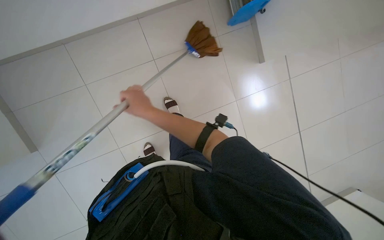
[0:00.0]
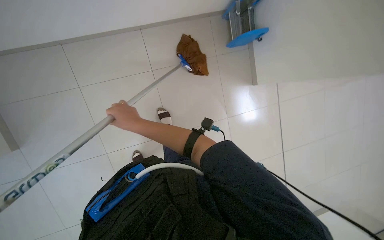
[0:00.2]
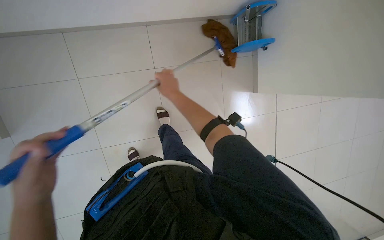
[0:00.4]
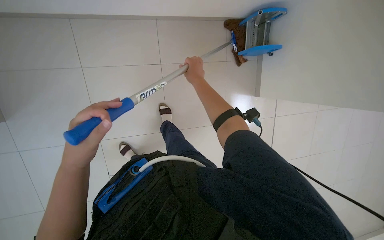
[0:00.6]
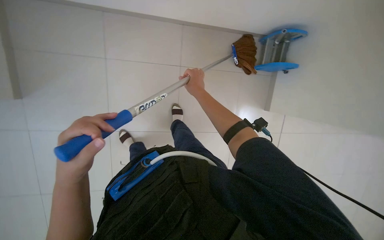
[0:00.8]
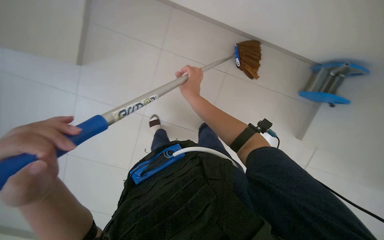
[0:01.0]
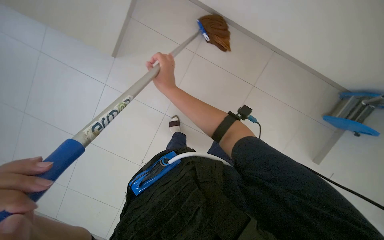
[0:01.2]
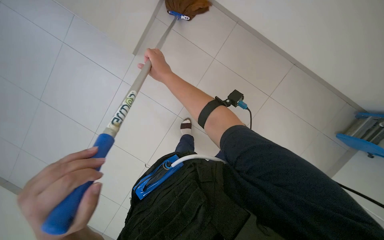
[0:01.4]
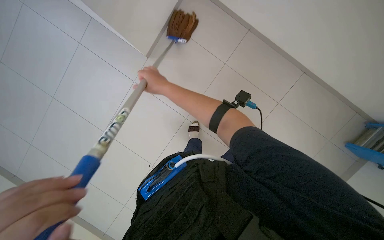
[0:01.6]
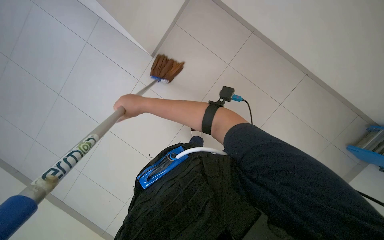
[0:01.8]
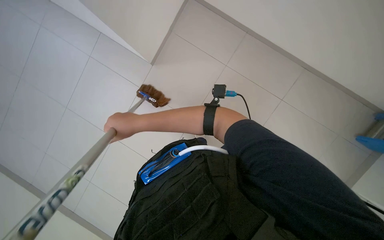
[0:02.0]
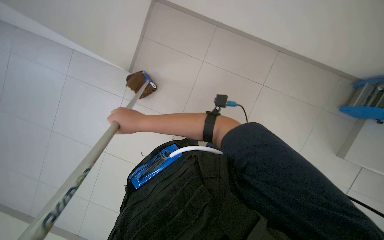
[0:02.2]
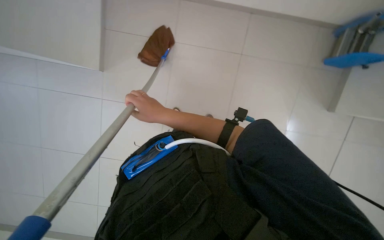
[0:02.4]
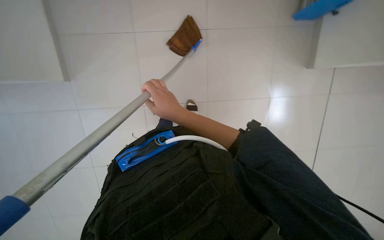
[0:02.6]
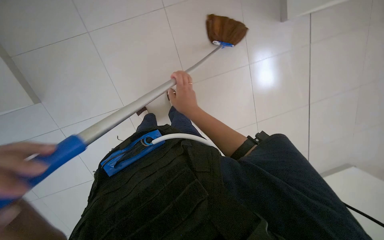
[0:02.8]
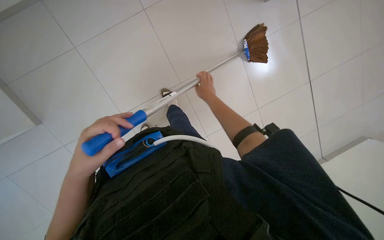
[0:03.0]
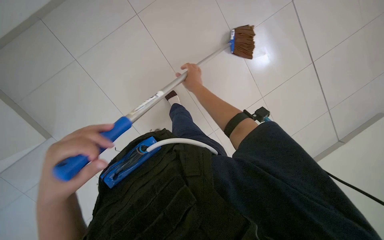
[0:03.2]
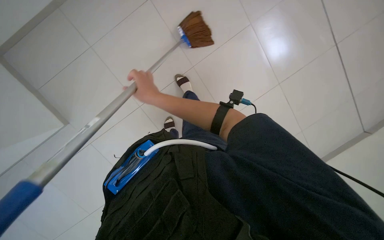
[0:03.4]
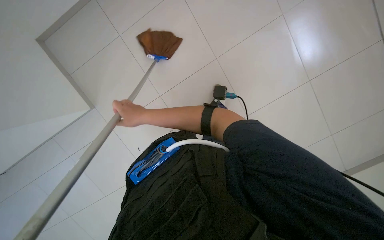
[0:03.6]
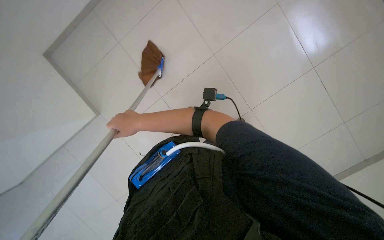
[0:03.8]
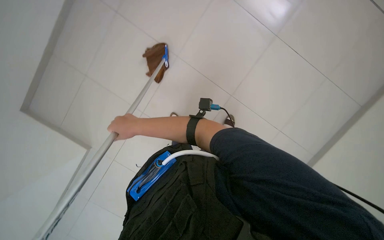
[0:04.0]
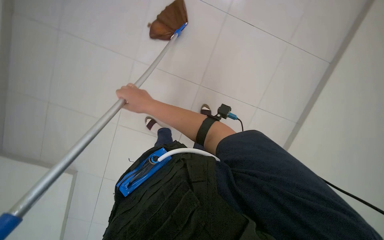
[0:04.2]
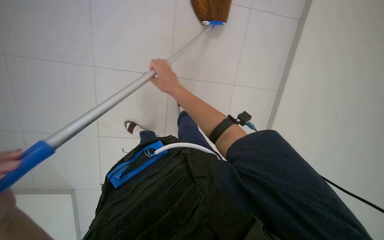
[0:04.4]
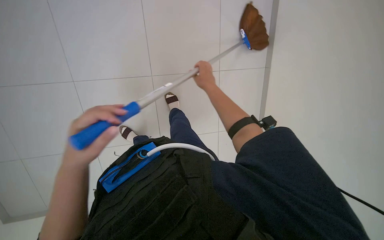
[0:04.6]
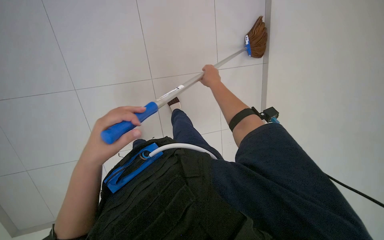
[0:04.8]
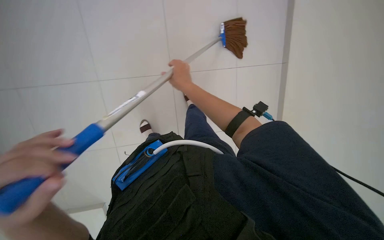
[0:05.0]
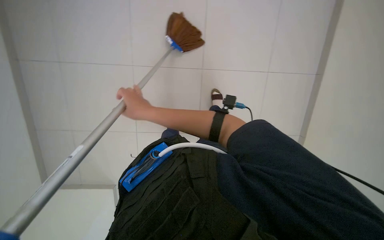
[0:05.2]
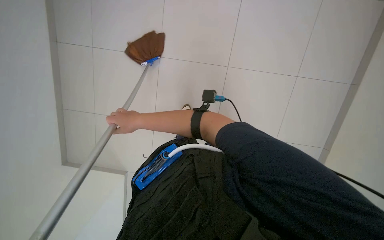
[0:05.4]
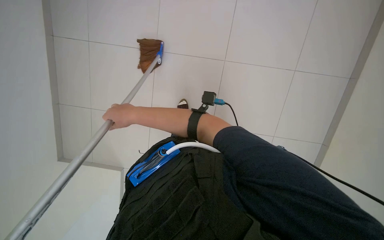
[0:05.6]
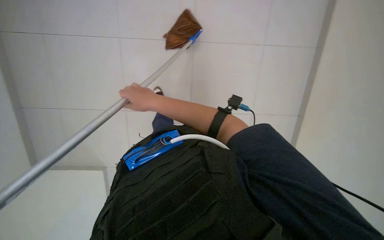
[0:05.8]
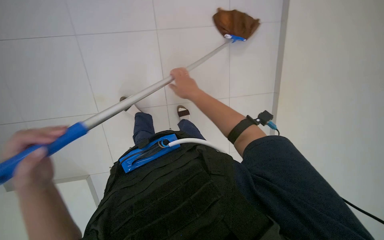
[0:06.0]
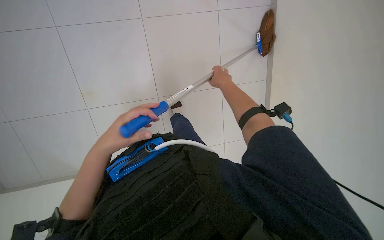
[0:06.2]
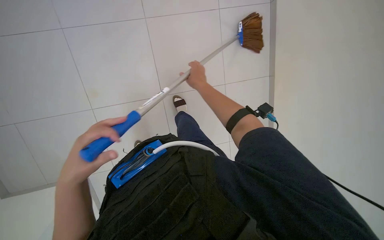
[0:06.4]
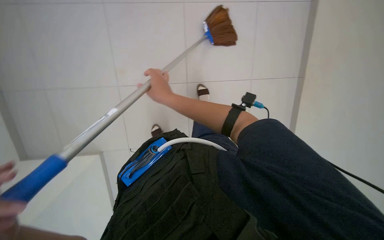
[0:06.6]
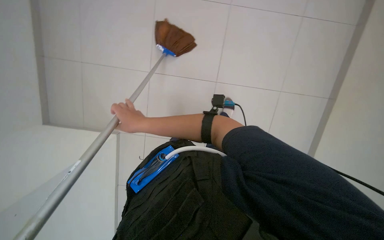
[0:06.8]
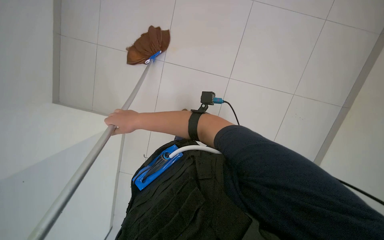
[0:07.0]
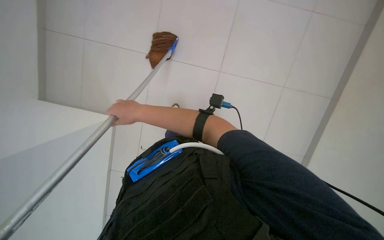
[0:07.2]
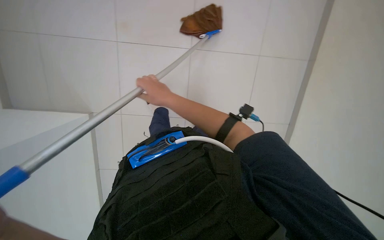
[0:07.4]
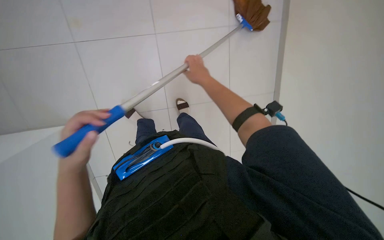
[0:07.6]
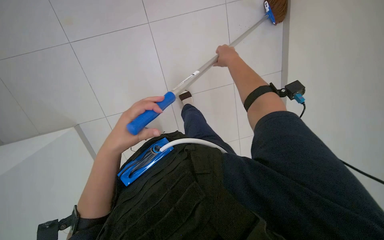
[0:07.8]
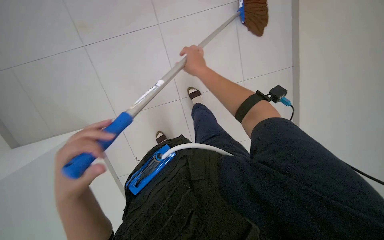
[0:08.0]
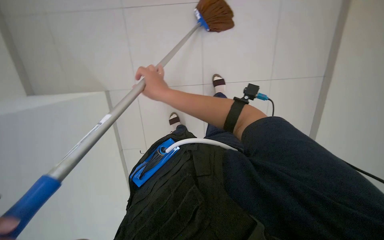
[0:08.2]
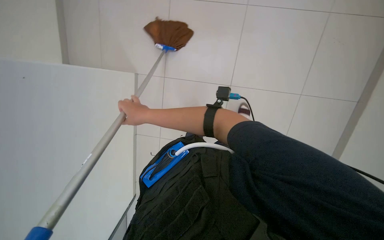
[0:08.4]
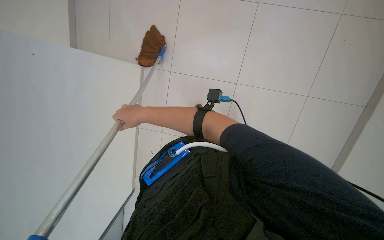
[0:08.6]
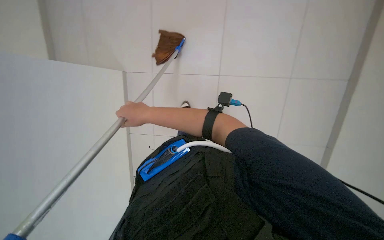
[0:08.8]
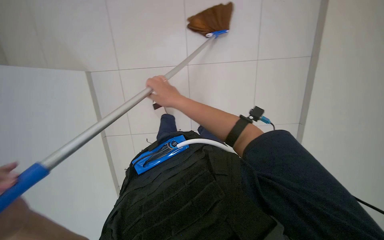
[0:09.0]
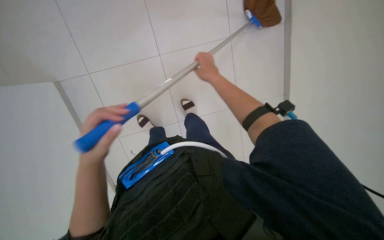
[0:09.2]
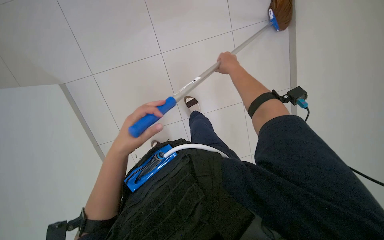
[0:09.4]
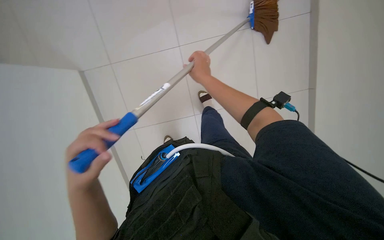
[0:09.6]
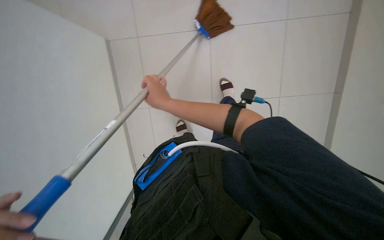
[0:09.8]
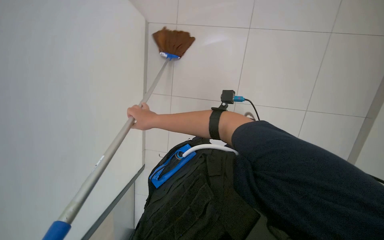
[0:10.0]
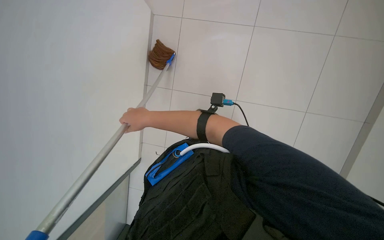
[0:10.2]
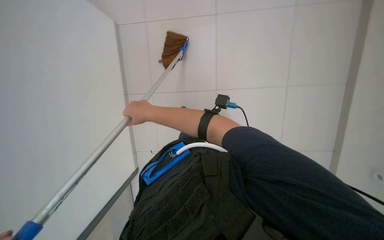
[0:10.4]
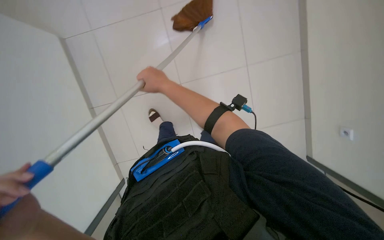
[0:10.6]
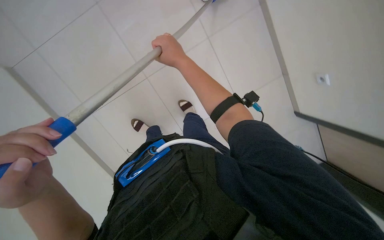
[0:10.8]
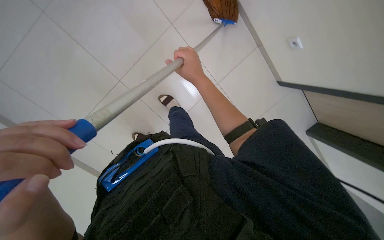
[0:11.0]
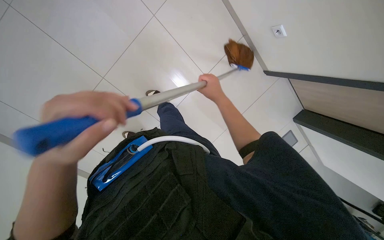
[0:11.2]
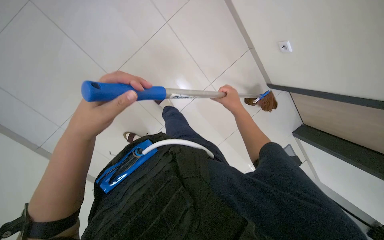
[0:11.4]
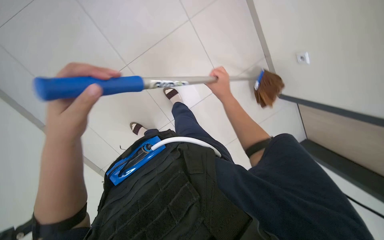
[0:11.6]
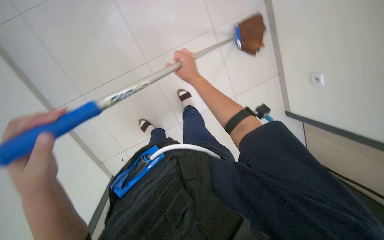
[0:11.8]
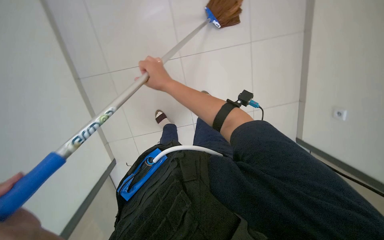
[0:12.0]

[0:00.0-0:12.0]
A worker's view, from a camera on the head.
Job: mopping floor.
The whole recording: Mopping office floor. The worker mops the office floor, moving chairs and wringing the mop as part of the cleaning process.
0:01.6 to 0:03.0: The right hand travels to the right and farther from the camera by approximately 25 cm.
0:03.0 to 0:04.4: The right hand travels nearer to the camera and to the left by roughly 15 cm.
0:04.4 to 0:06.0: The right hand goes left and right, about 25 cm each way, reversing 2 times.
0:06.0 to 0:07.6: The head rotates roughly 30 degrees to the right.
0:07.6 to 0:09.0: The view pans to the left by some 20 degrees. The camera pitches downward, by approximately 15 degrees. The right hand goes left and right, about 25 cm each way, reversing 2 times.
0:09.0 to 0:10.4: The right hand goes to the right and returns, about 15 cm each way.
0:10.4 to 0:12.0: The right hand travels up the picture by some 10 cm, and reaches approximately 35 cm to the right, then returns.

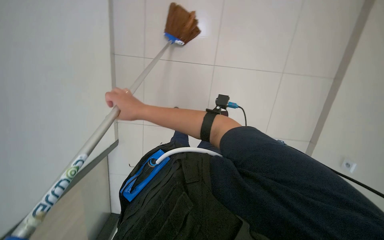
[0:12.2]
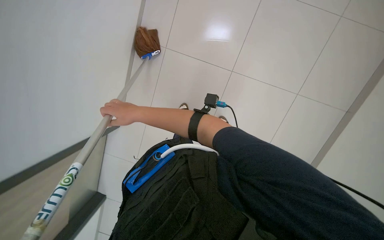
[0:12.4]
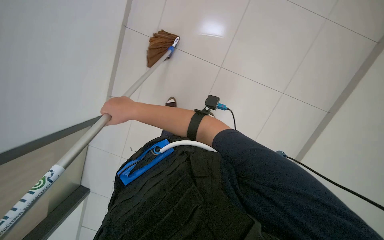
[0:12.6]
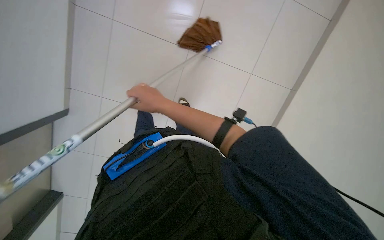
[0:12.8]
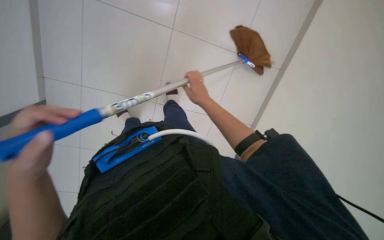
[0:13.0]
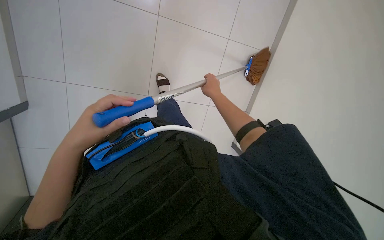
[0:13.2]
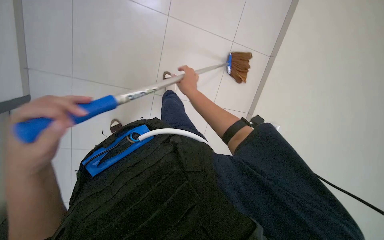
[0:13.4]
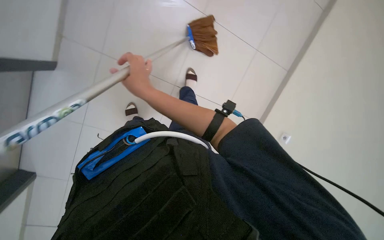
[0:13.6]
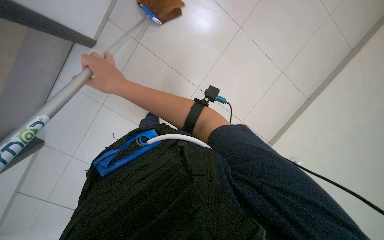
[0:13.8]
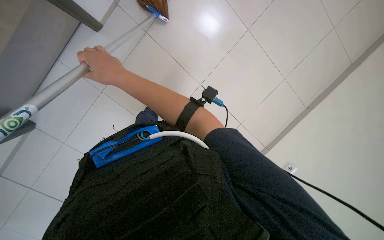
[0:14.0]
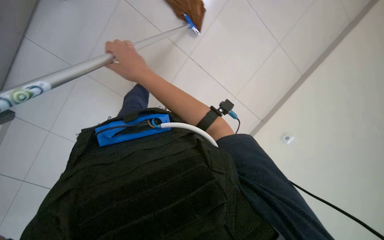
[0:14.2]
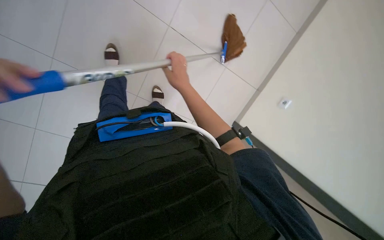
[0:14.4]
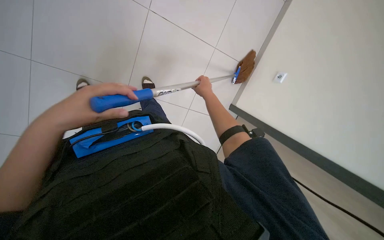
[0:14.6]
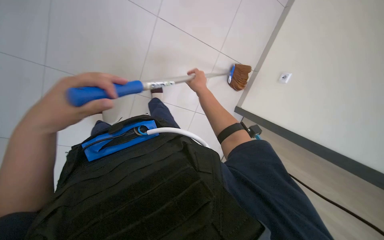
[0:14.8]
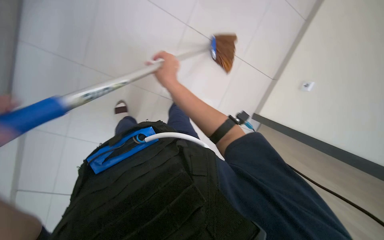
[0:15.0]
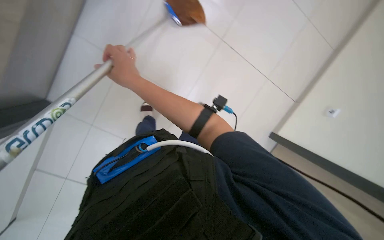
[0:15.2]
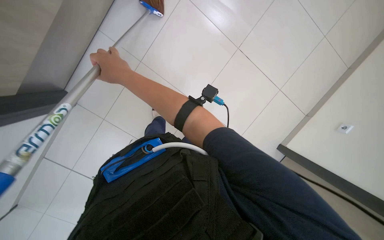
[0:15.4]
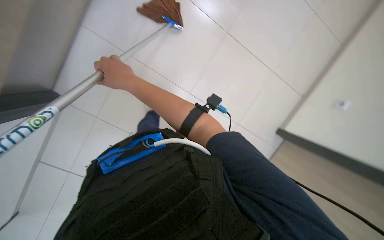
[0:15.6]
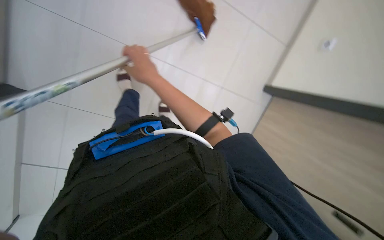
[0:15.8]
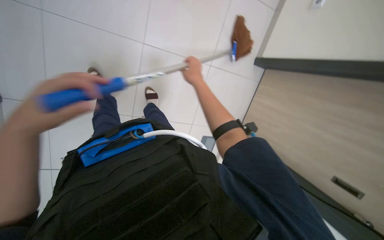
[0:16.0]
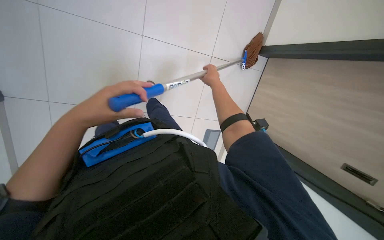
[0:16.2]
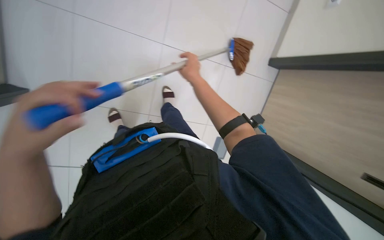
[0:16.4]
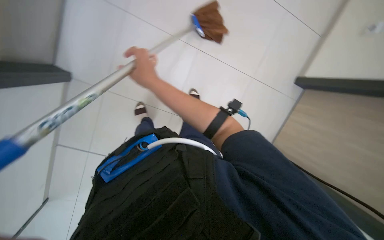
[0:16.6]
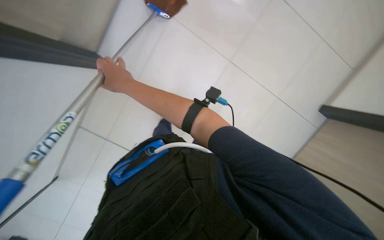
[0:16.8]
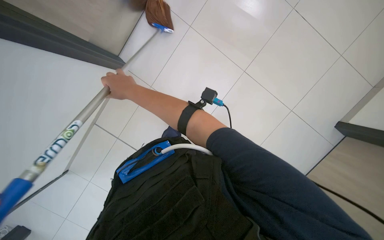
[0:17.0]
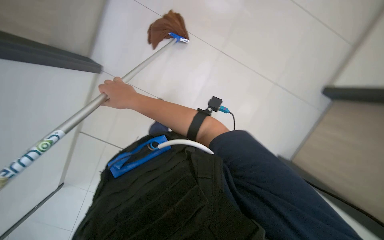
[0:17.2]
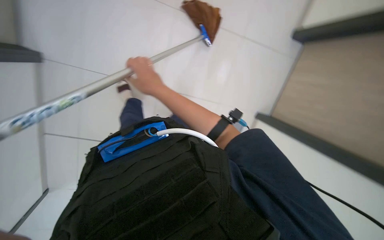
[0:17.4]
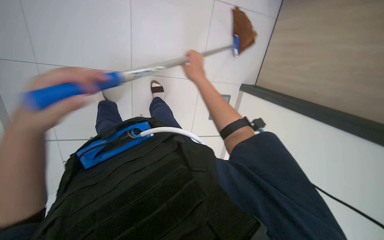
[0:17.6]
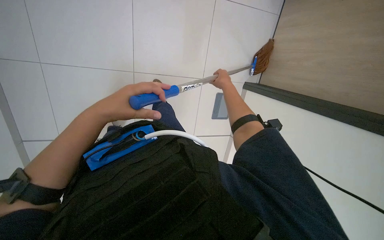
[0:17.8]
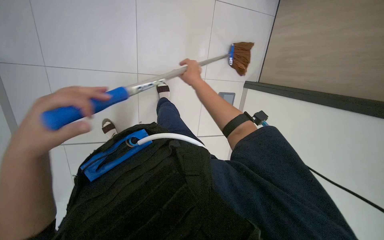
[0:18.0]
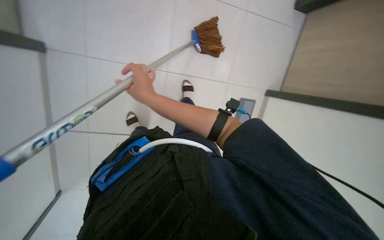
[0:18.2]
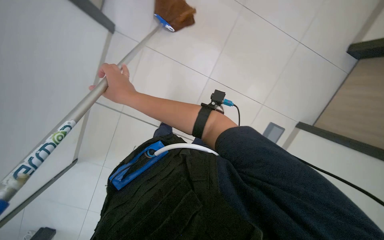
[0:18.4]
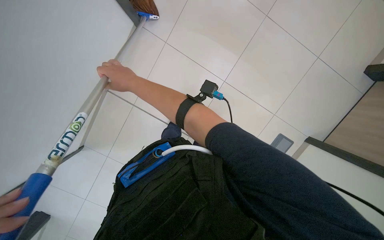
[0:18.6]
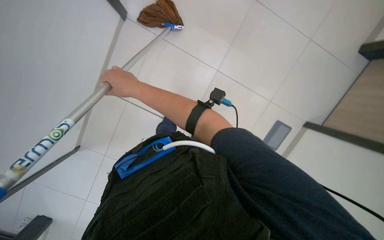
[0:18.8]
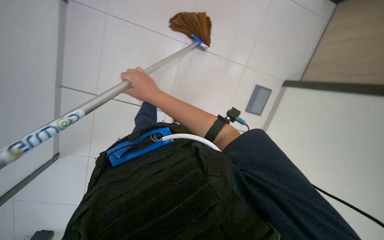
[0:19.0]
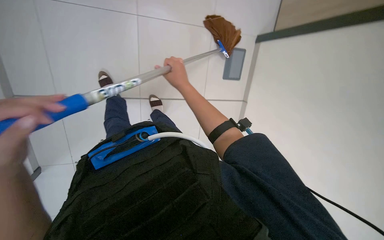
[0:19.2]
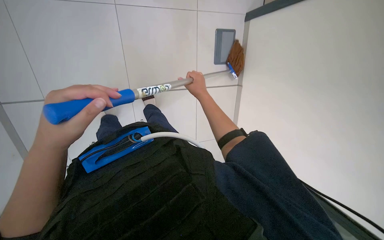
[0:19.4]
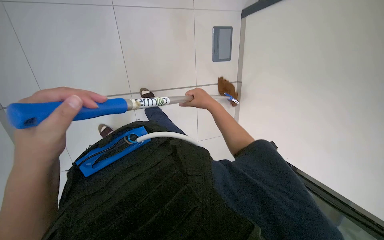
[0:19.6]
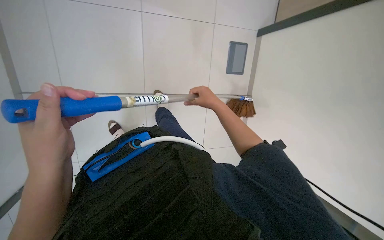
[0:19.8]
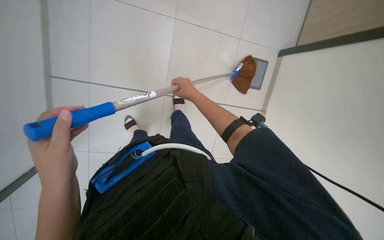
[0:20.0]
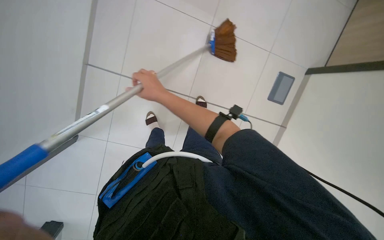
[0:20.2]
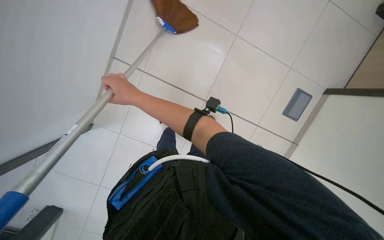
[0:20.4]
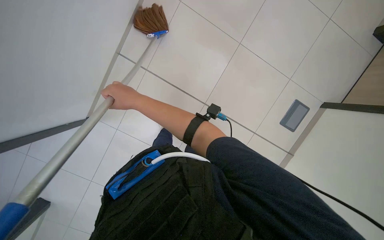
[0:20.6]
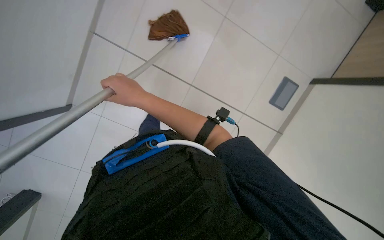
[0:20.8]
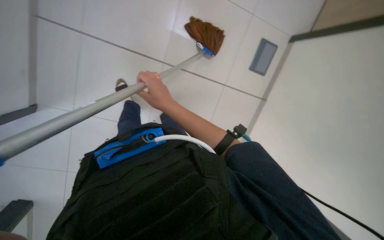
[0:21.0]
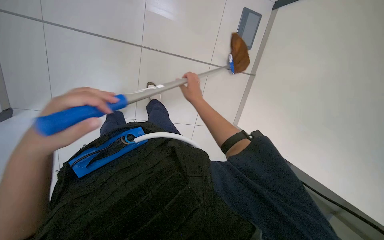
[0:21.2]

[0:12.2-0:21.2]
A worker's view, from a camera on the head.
Job: mopping floor.
The whole recording: Mopping office floor. The worker mops the office floor, moving chairs and wringing the mop as part of the cleaning process.
0:13.8 to 0:15.2: The right hand moves some 20 cm to the right and comes back.
0:15.2 to 0:16.6: The right hand moves approximately 20 cm to the right and comes back.
0:16.6 to 0:18.2: The right hand travels to the right and back again, some 25 cm each way.
0:19.8 to 0:21.2: The wearer looks roughly 25 degrees further to the left. The view tilts approximately 15 degrees upward.
